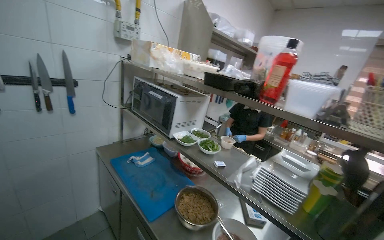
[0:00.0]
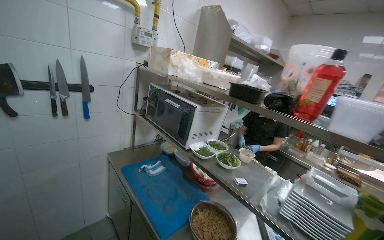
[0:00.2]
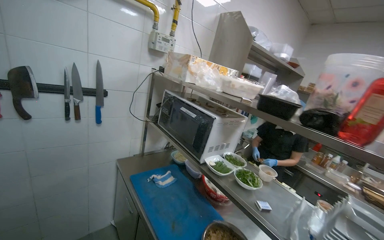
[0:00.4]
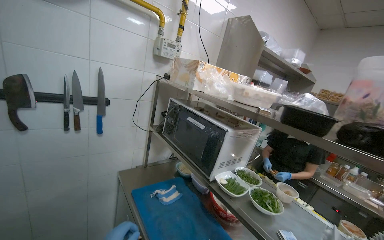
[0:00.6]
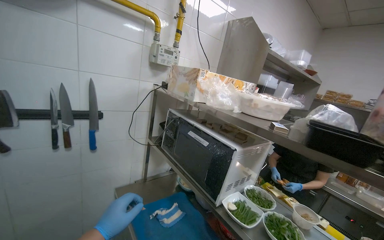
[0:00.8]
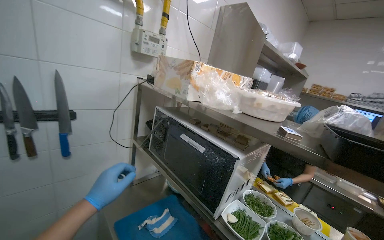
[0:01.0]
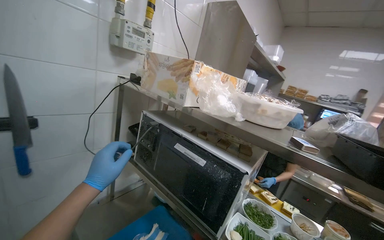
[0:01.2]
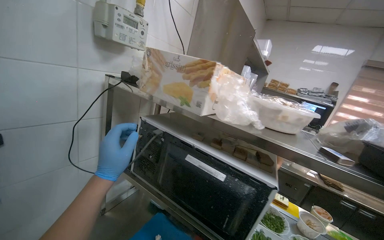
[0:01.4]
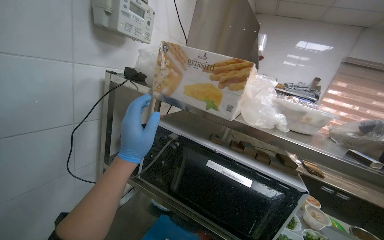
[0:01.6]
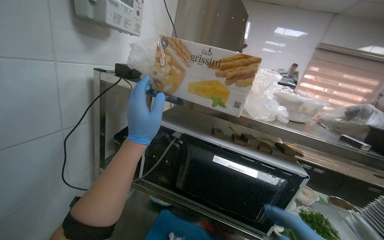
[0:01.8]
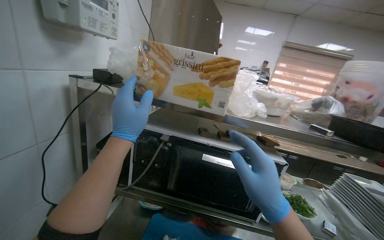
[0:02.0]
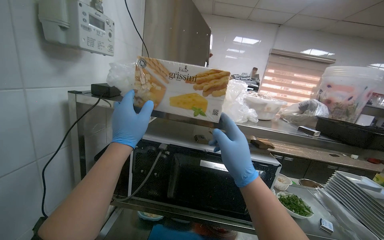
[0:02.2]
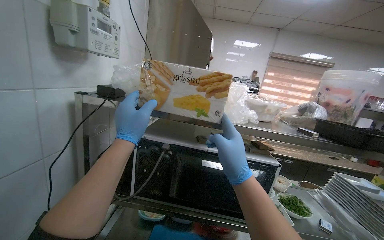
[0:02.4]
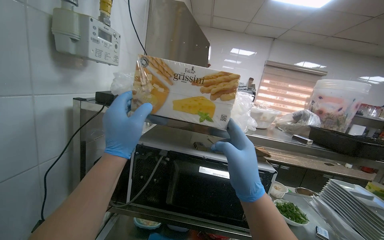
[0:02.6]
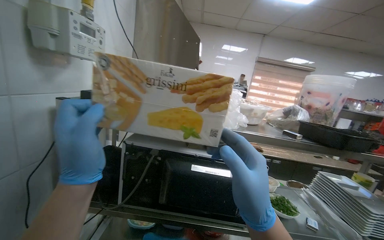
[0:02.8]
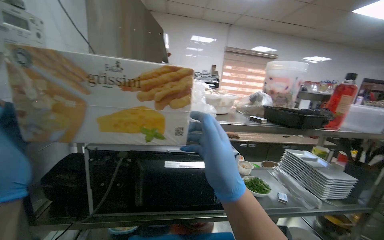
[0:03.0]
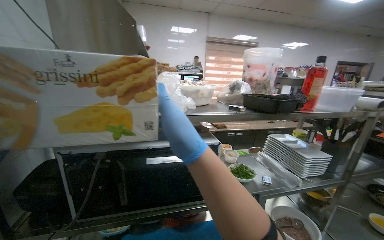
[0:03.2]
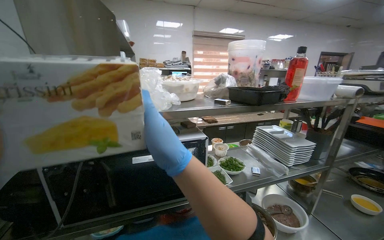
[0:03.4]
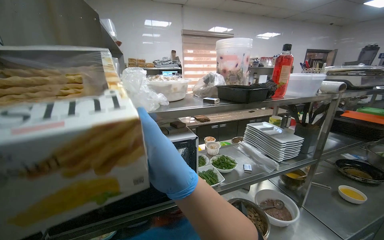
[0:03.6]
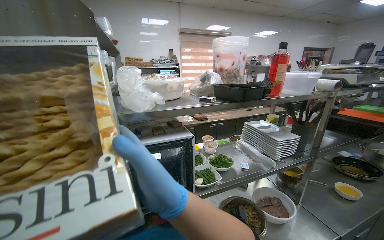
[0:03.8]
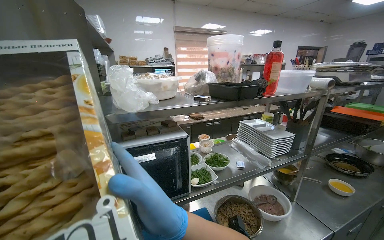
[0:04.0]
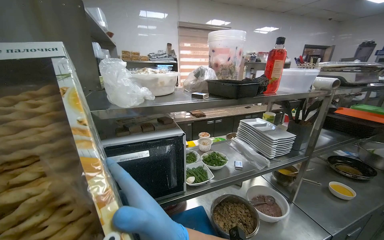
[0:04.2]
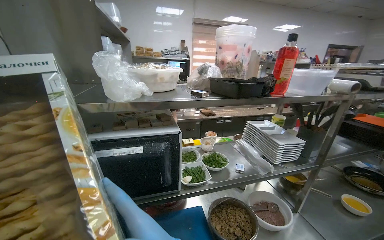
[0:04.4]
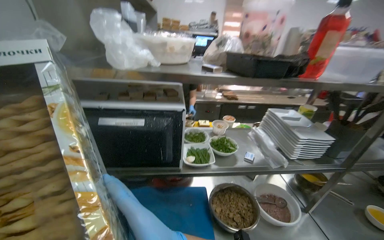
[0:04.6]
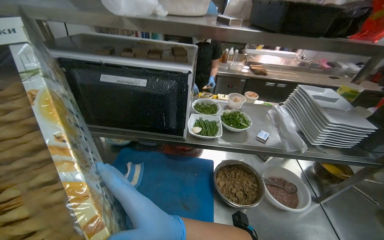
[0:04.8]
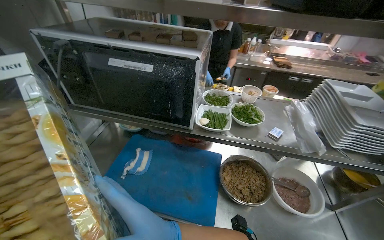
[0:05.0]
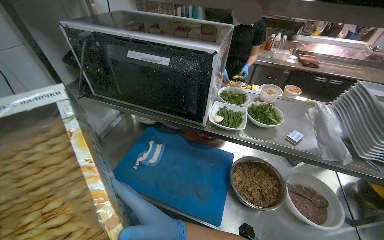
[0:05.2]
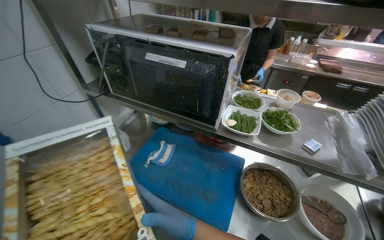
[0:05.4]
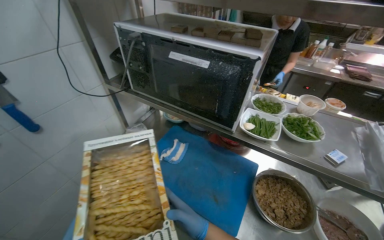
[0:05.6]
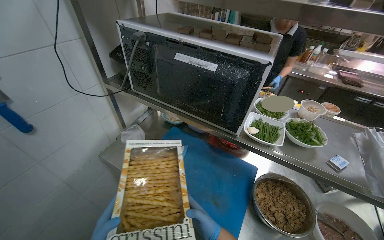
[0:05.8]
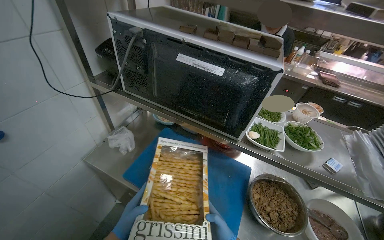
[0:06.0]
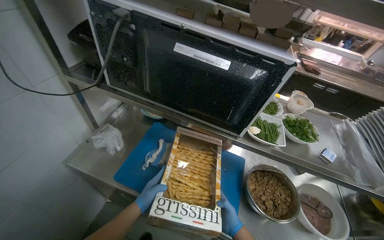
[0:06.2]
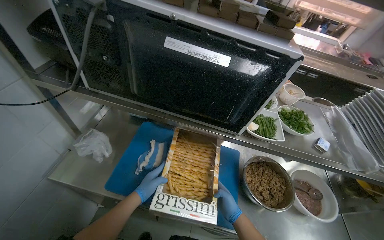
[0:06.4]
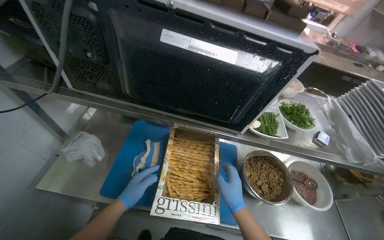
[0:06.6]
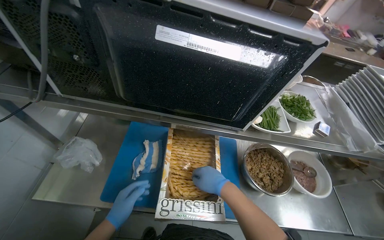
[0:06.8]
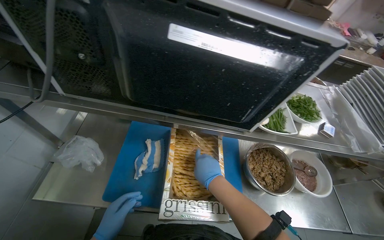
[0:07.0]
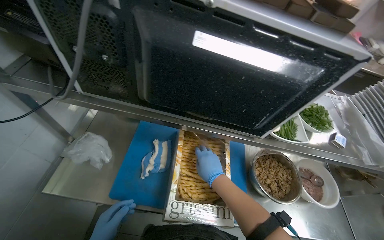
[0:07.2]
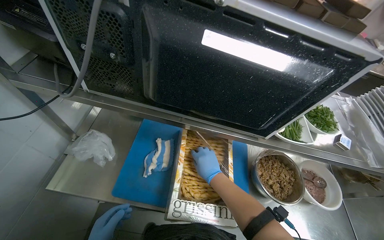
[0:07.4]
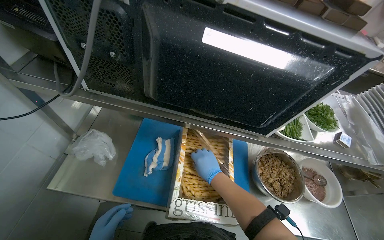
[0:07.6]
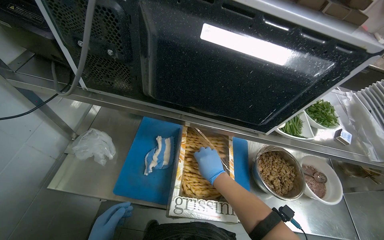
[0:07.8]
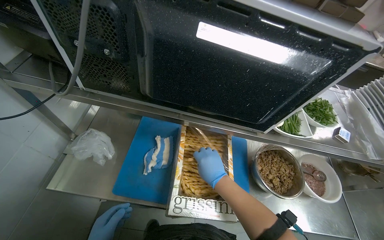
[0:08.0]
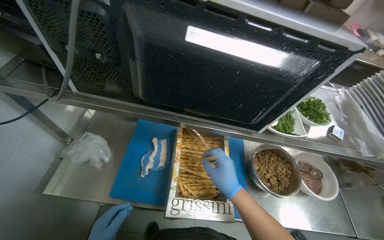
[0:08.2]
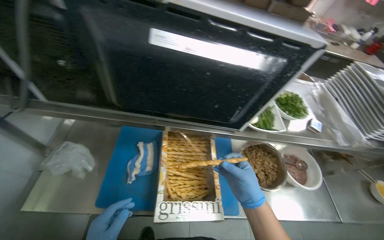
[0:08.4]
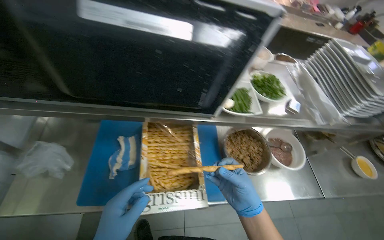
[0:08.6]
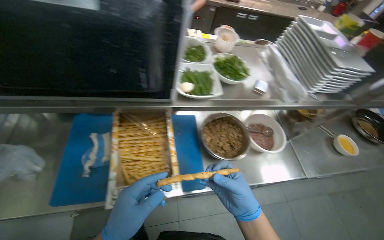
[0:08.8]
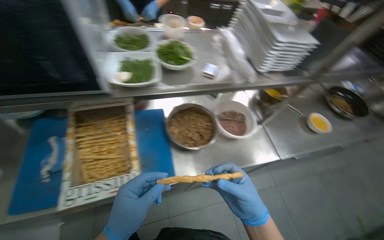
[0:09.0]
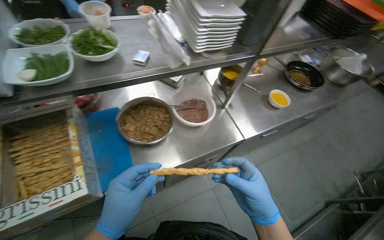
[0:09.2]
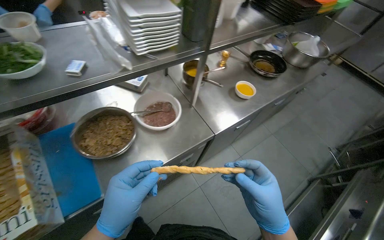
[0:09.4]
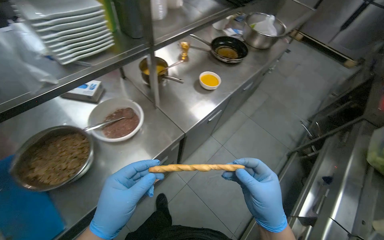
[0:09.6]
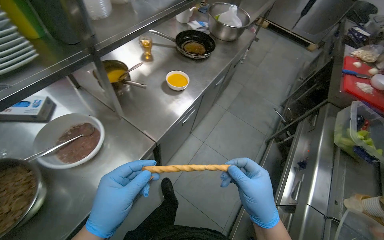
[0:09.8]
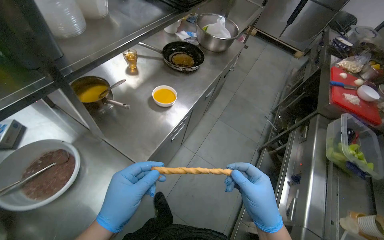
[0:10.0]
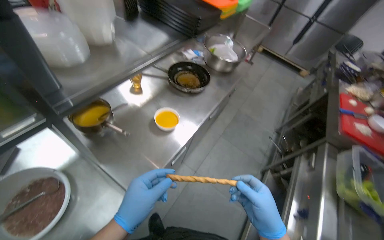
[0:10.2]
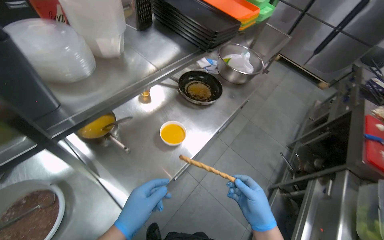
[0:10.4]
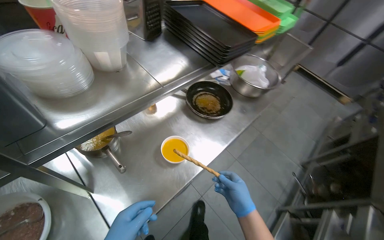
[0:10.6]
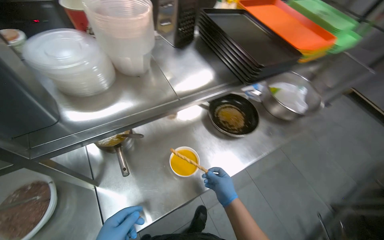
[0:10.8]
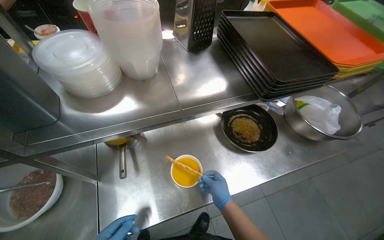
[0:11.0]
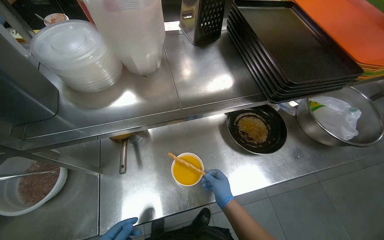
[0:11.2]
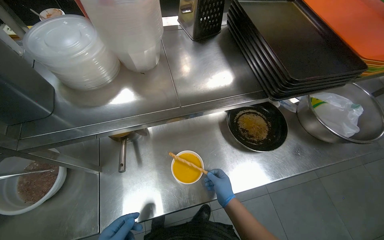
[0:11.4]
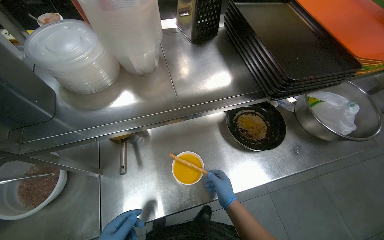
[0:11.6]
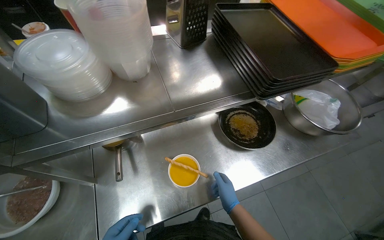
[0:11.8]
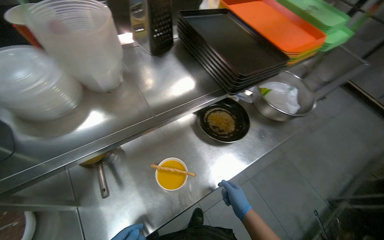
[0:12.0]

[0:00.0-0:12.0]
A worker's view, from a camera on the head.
Job: preparing food.
The whole recording: Chopping onions and arranging meal in white dish. The worker chops the onion, places the prepared meal into a white dish, and arranges the meal.
0.0 to 1.6 s: The camera travels about 80 cm. The view pans to the right by about 20 degrees.
1.6 to 3.0 s: The wearer looks some 35 degrees further to the right.
4.4 to 6.0 s: The wearer looks approximately 40 degrees further to the left. The view tips downward by roughly 20 degrees.
6.0 to 7.6 s: The view tilts some 15 degrees downward.
7.6 to 9.0 s: The right hand shifts some 50 cm to the right and down the picture.
9.0 to 10.4 s: The camera travels roughly 70 cm. The head rotates some 35 degrees to the right.
10.4 to 12.0 s: The wearer's head swings some 20 degrees to the left.

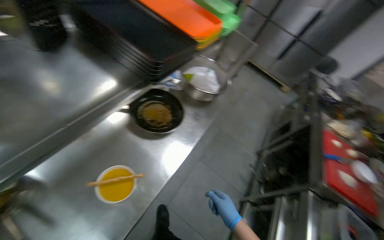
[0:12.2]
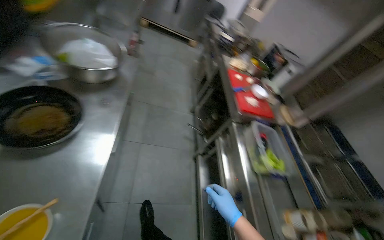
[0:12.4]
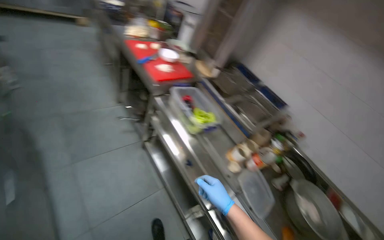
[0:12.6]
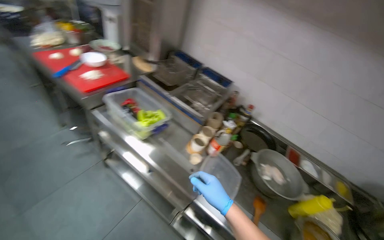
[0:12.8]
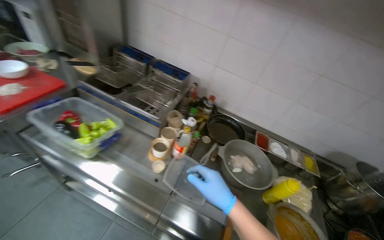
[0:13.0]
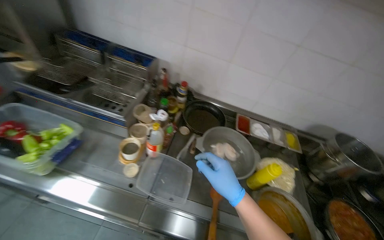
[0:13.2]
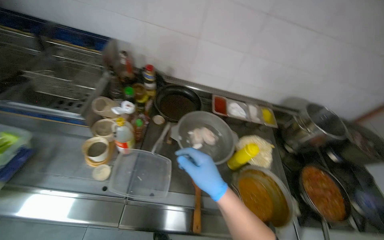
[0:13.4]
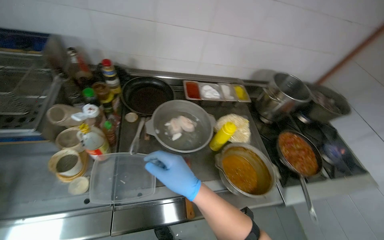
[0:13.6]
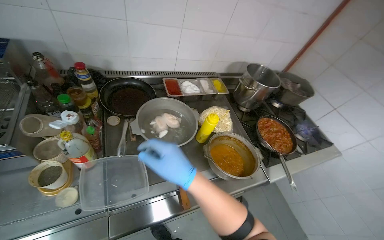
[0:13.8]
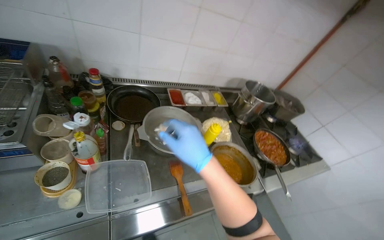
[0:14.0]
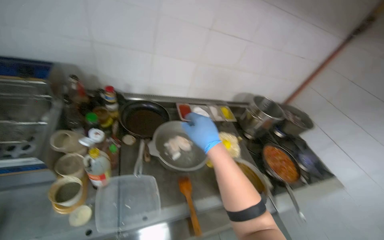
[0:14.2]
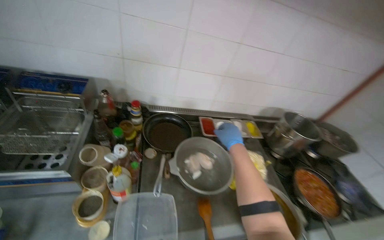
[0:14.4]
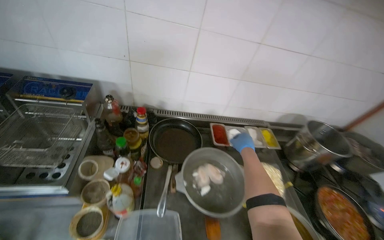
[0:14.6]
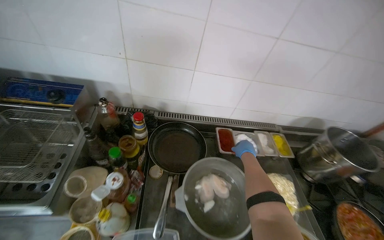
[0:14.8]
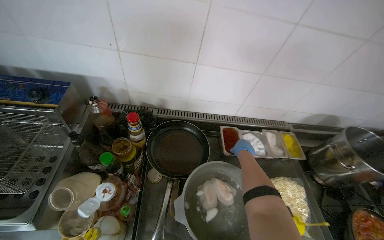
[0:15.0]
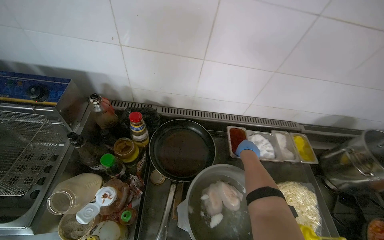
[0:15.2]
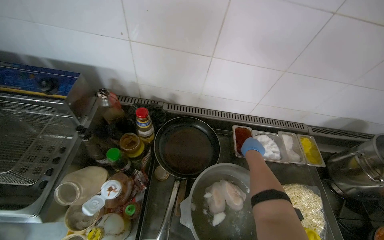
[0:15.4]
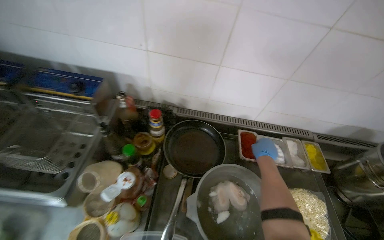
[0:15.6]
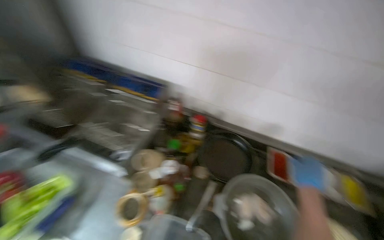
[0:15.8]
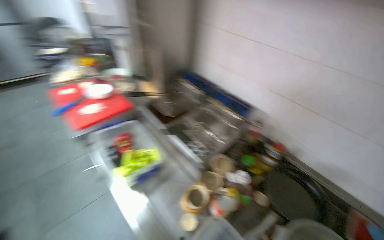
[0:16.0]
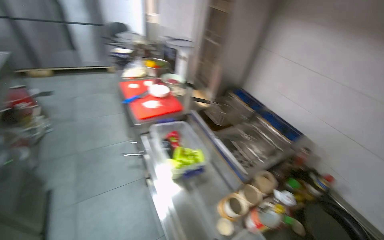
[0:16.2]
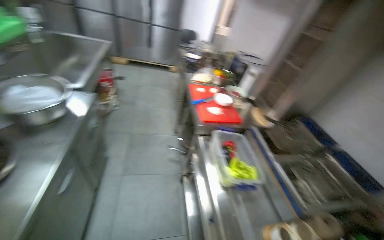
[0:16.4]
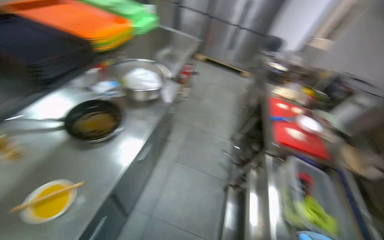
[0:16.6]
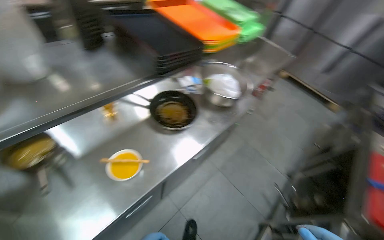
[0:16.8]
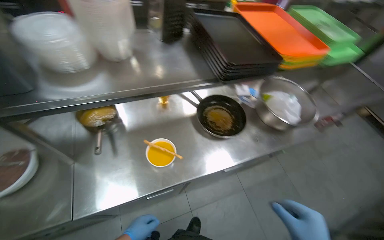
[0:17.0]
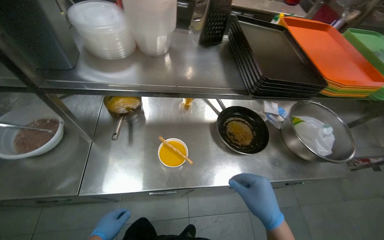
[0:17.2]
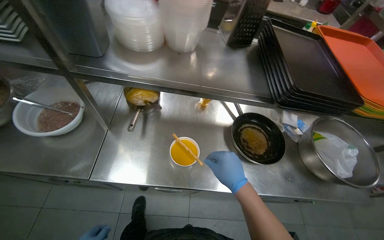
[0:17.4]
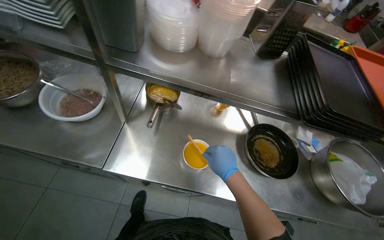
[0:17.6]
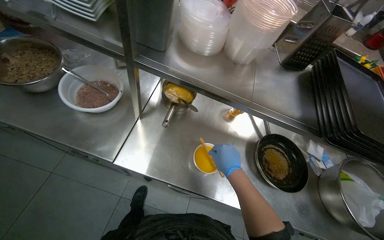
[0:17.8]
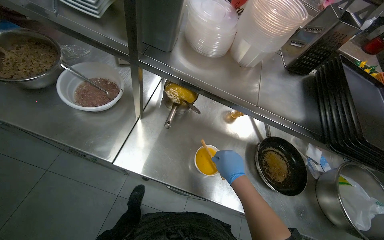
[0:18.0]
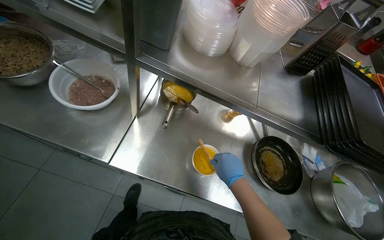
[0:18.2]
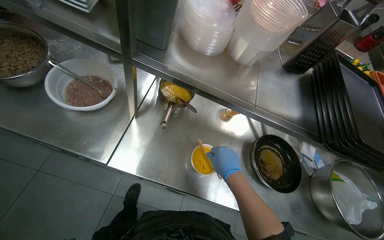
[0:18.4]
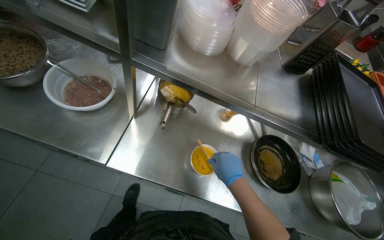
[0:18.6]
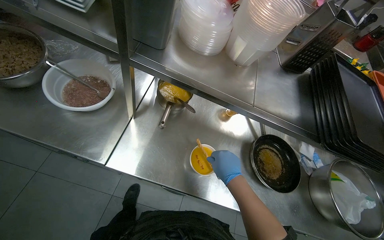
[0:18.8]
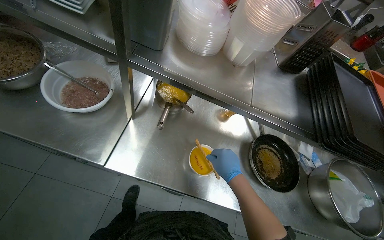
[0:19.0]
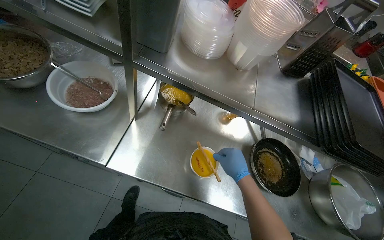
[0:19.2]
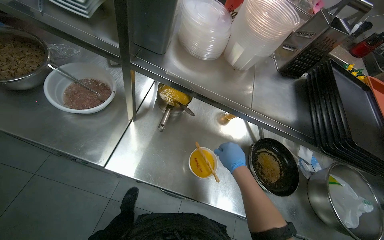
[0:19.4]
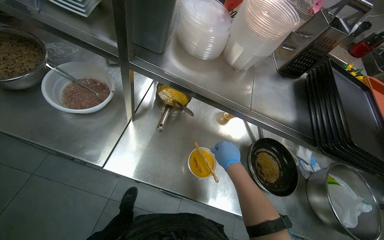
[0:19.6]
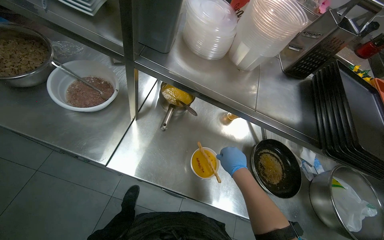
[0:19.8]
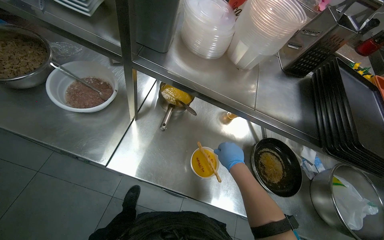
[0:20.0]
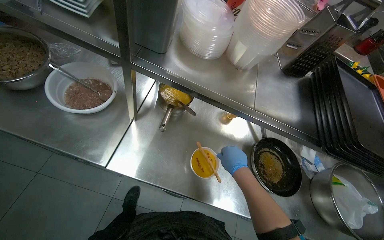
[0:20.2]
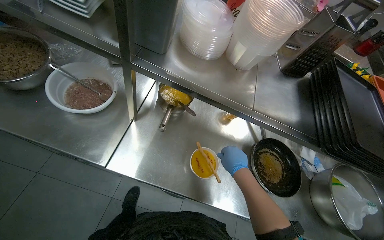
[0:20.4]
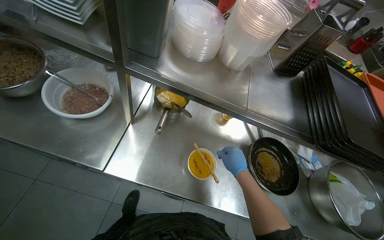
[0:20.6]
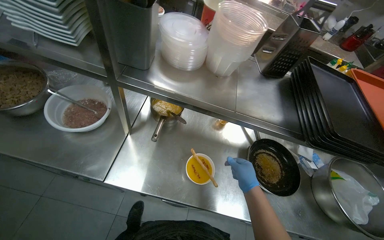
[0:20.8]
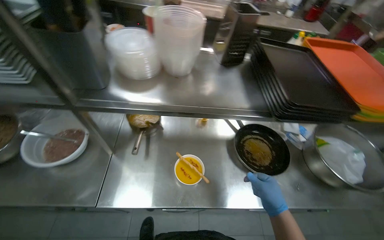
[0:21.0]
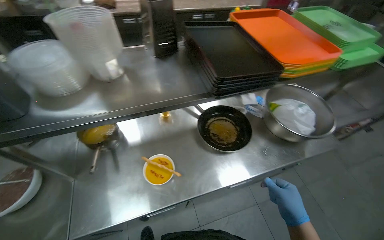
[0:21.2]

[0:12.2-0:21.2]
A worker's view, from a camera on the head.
Job: preparing food.
The whole recording: Chopping onions and arranging meal in white dish. The worker chops the onion, places the prepared meal into a white dish, and arranges the meal.
12.2 to 13.8 s: The head travels approximately 80 cm. The head rotates roughly 135 degrees to the right. The view tips downward by some 45 degrees.
13.8 to 15.2 s: The wearer looks roughly 20 degrees further to the left. The right hand goes about 50 cm farther from the camera.
15.2 to 16.6 s: The wearer moves some 90 cm. The wearer looks some 105 degrees further to the left. The view tilts approximately 25 degrees upward.
16.6 to 18.2 s: The wearer's head swings approximately 90 degrees to the left.
19.8 to 21.2 s: Everything in view rotates about 40 degrees counterclockwise.
